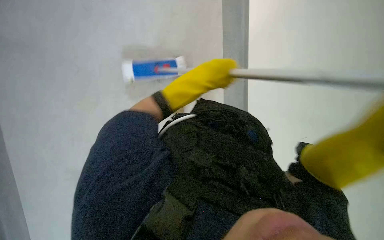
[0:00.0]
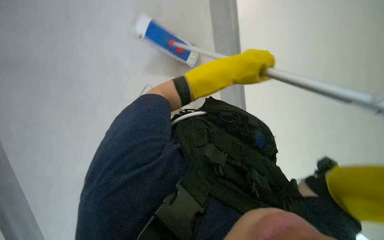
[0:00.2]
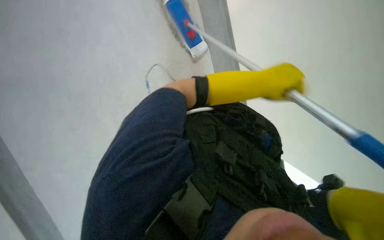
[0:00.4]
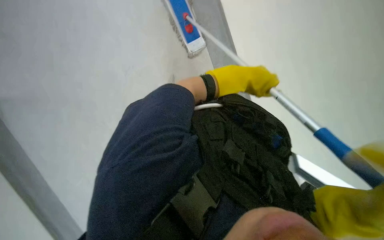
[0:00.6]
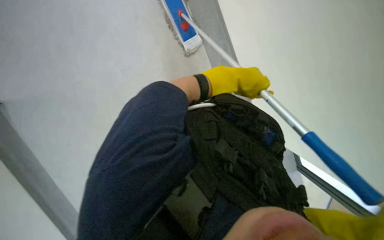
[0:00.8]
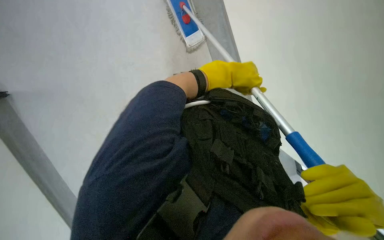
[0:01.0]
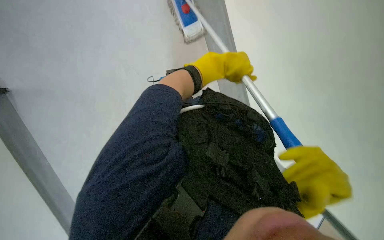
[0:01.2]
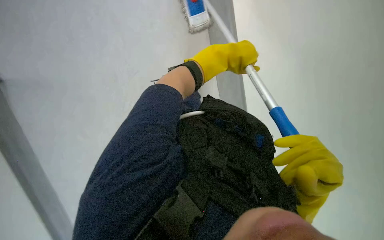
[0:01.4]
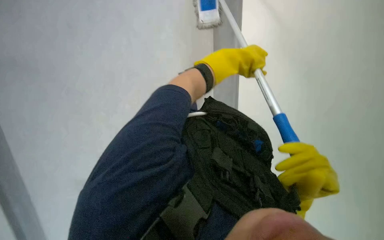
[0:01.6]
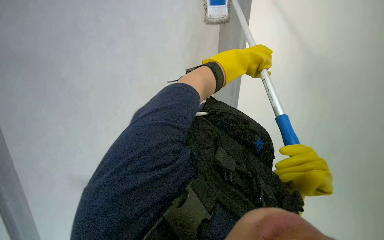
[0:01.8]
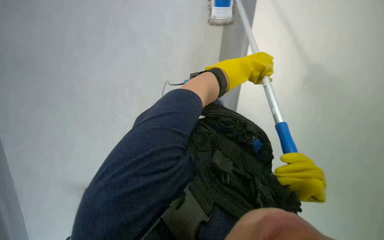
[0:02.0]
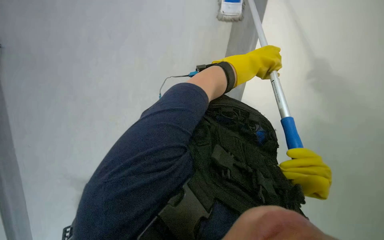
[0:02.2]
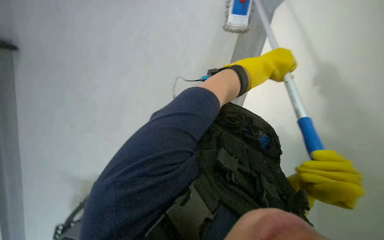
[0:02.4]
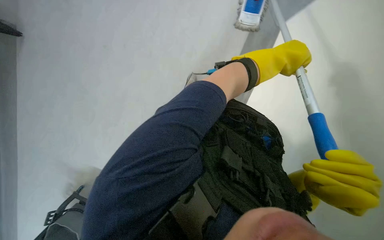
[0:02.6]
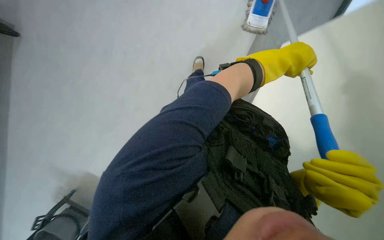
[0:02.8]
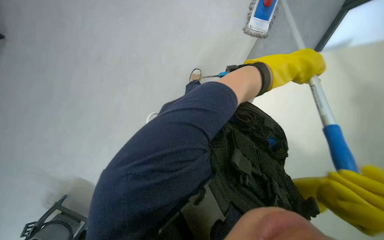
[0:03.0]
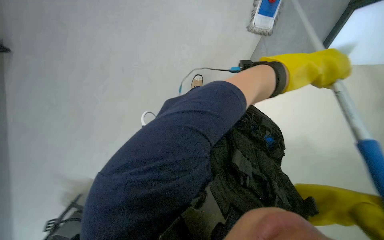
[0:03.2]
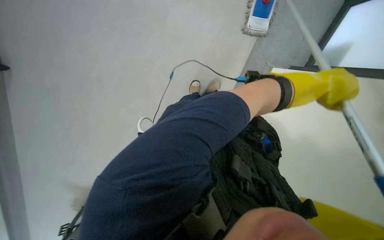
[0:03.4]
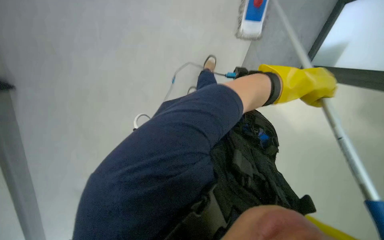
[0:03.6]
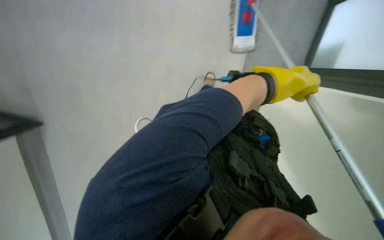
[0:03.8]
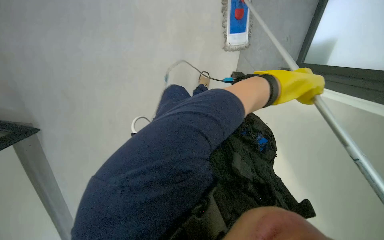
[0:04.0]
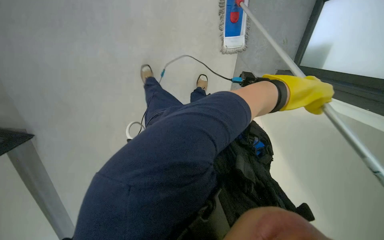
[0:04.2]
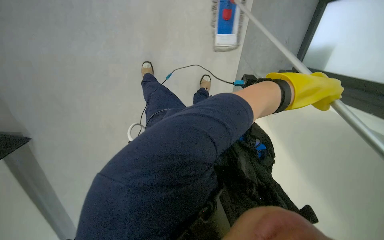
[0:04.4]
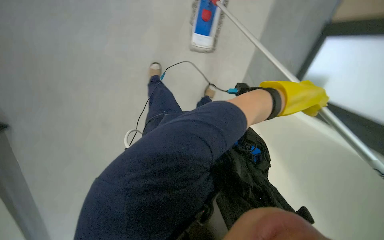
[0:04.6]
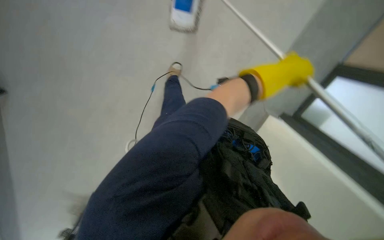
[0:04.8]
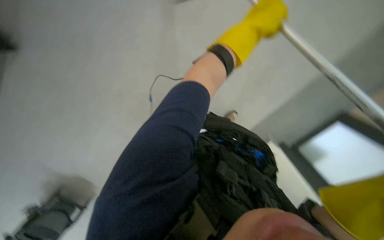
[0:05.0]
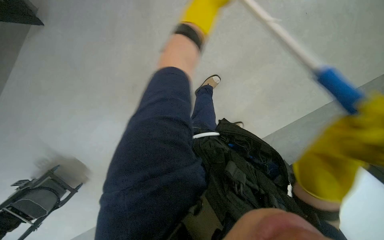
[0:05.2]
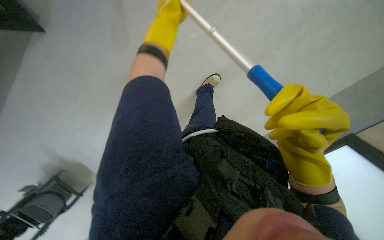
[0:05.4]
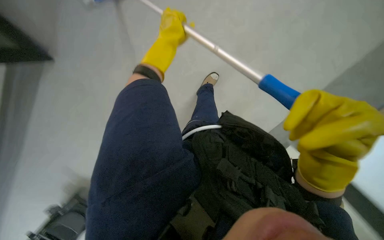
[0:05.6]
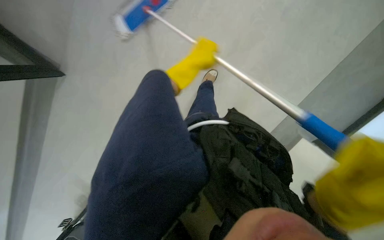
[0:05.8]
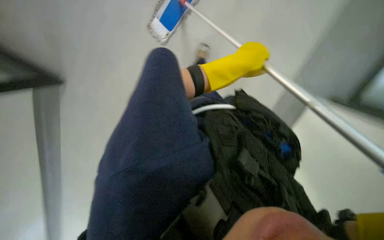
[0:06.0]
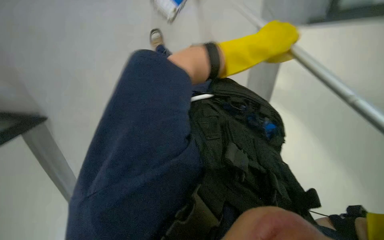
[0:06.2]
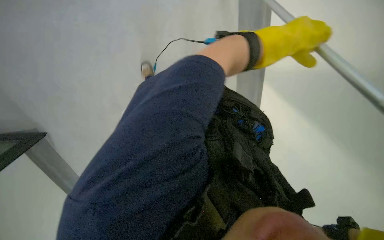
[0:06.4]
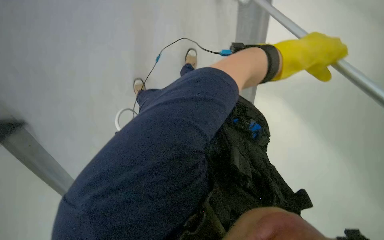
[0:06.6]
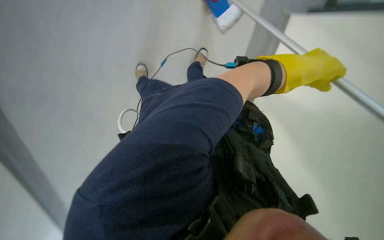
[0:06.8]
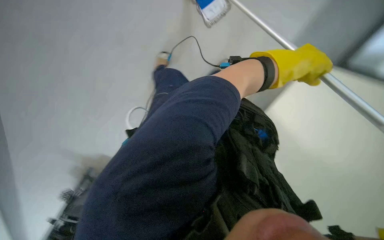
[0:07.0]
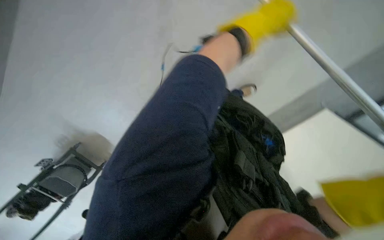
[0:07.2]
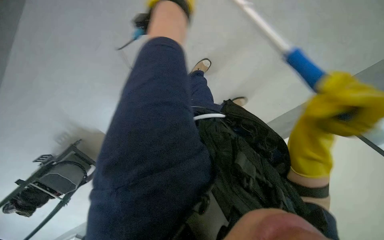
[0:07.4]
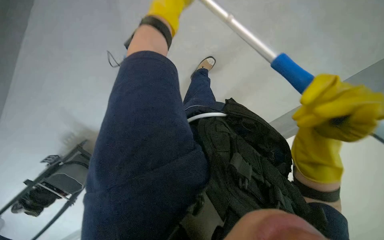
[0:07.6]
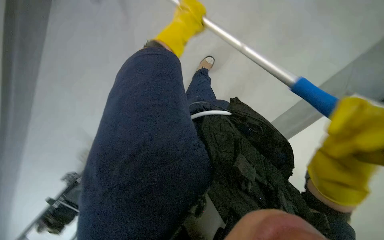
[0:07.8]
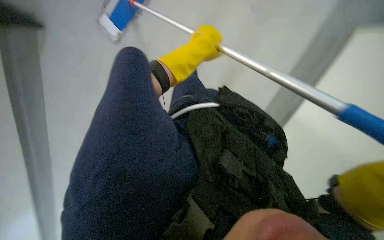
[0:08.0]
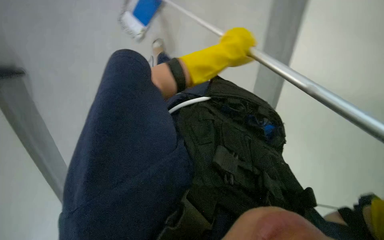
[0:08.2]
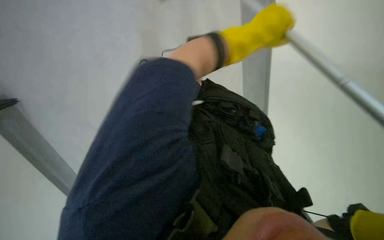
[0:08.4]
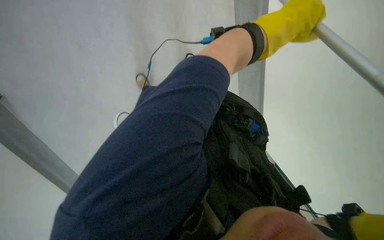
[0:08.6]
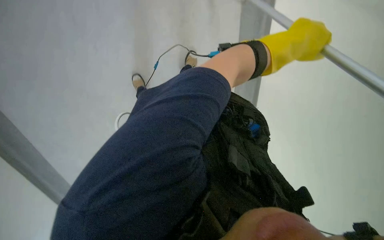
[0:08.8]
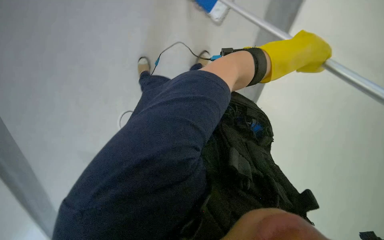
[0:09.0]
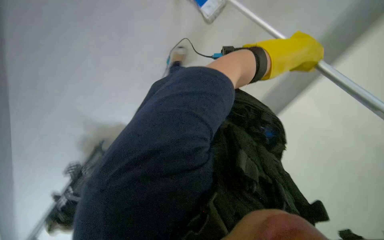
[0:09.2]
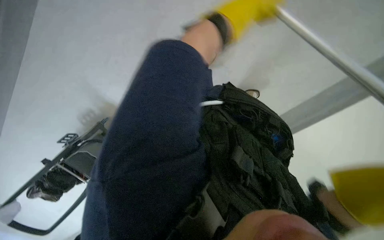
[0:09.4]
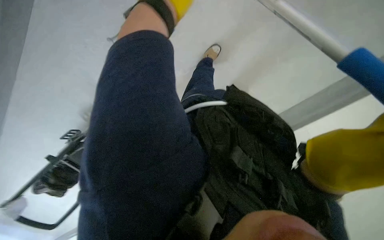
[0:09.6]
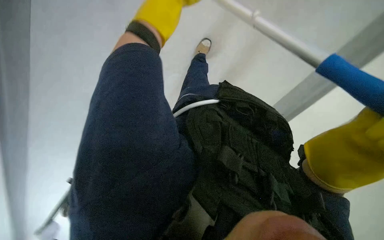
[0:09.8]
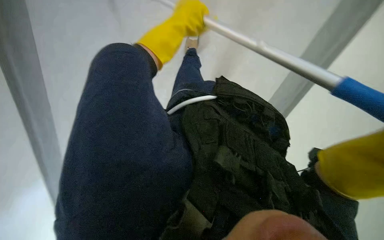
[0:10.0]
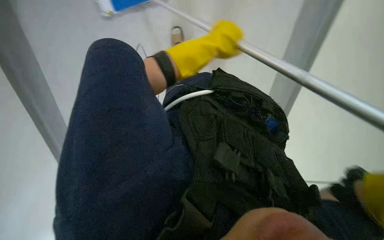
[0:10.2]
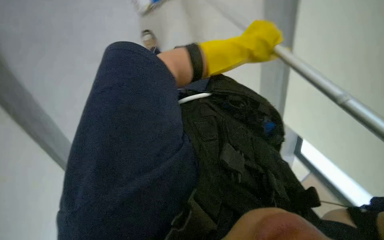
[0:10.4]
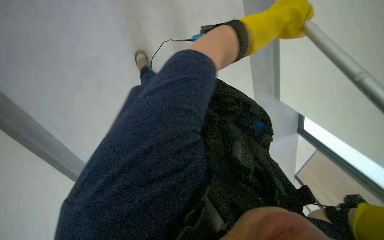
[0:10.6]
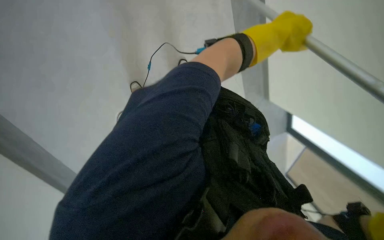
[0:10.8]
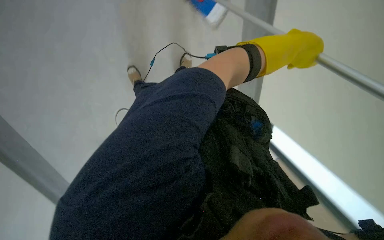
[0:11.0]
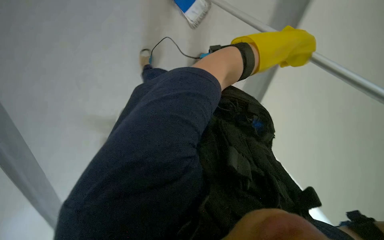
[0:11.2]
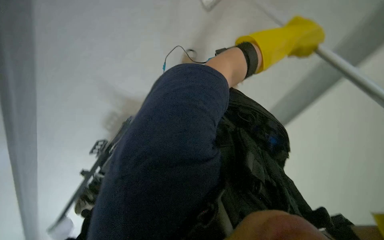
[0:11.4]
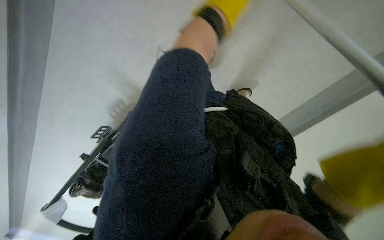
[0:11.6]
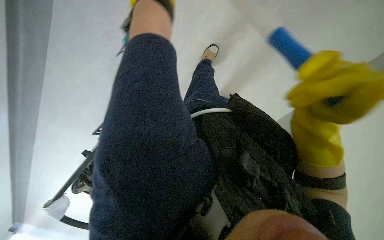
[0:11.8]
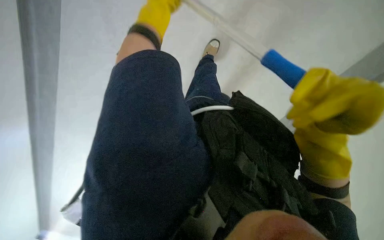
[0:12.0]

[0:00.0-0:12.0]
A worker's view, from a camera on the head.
Job: mopping floor.
The whole recording: Mopping floor. The worker mops the floor with a long-handled mop.
0:00.0 to 0:01.6: The camera pitches downward, by roughly 15 degrees. The left hand goes roughly 25 cm farther from the camera.
0:01.6 to 0:03.0: The left hand is displaced to the right by approximately 10 cm.
0:03.0 to 0:04.4: The left hand travels nearer to the camera by roughly 10 cm.

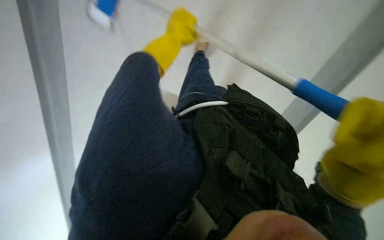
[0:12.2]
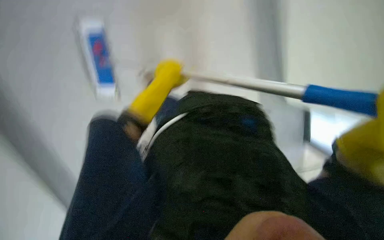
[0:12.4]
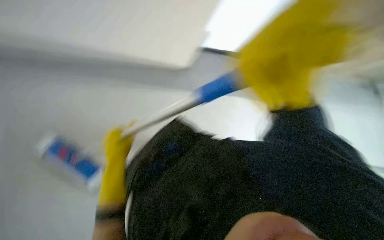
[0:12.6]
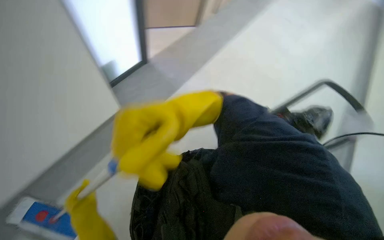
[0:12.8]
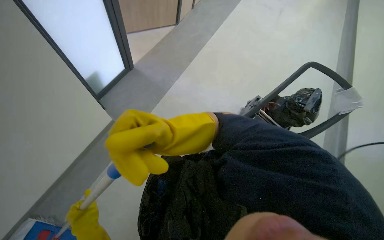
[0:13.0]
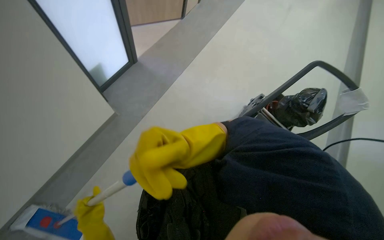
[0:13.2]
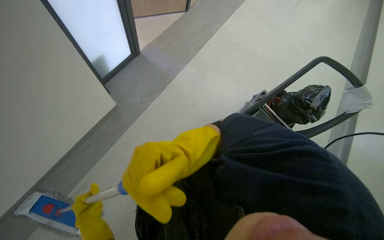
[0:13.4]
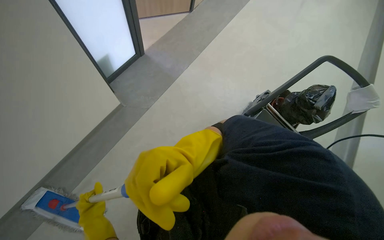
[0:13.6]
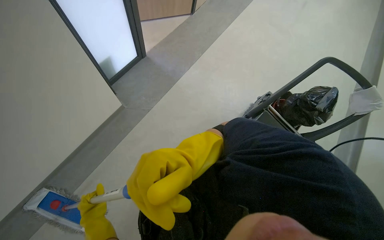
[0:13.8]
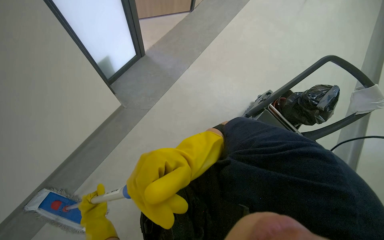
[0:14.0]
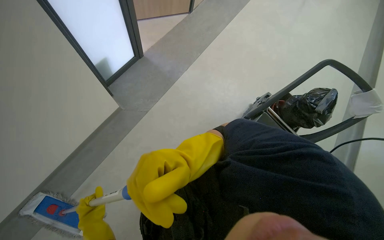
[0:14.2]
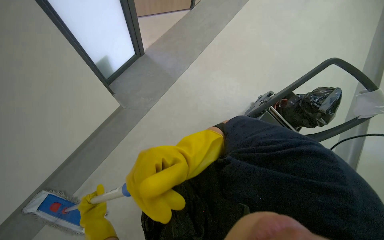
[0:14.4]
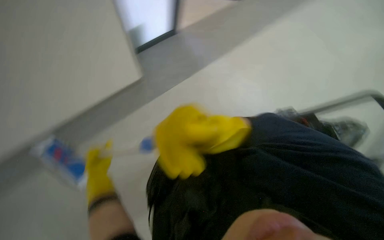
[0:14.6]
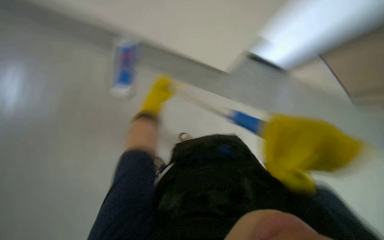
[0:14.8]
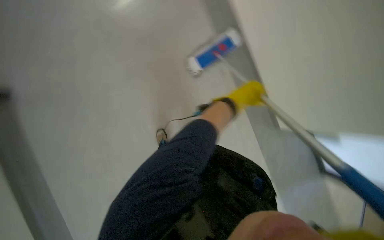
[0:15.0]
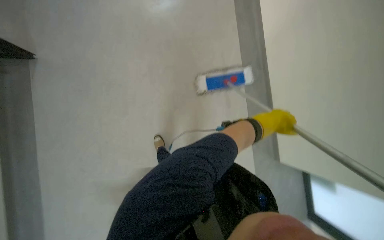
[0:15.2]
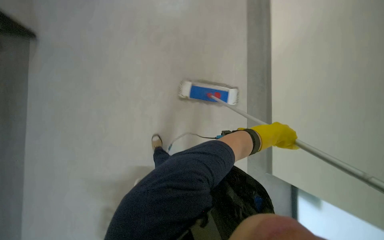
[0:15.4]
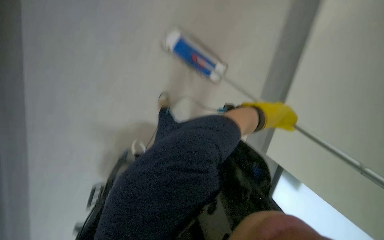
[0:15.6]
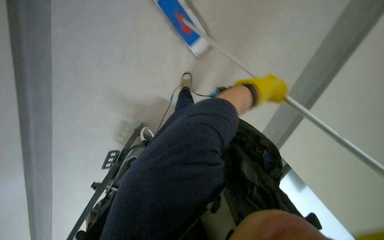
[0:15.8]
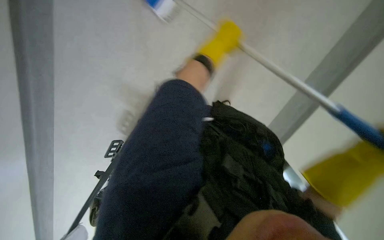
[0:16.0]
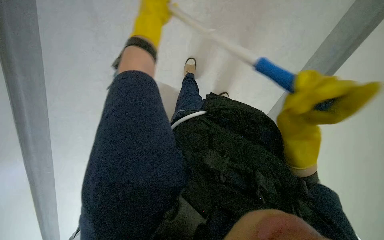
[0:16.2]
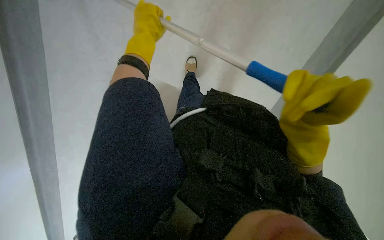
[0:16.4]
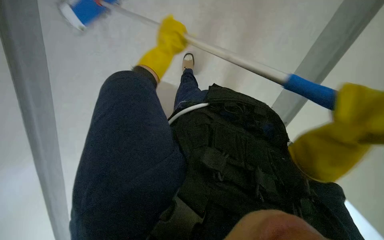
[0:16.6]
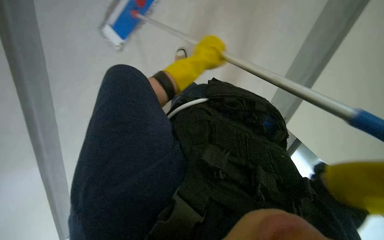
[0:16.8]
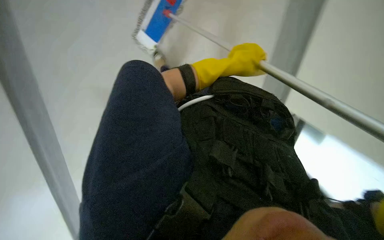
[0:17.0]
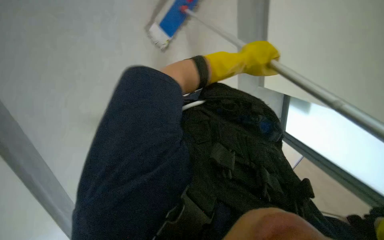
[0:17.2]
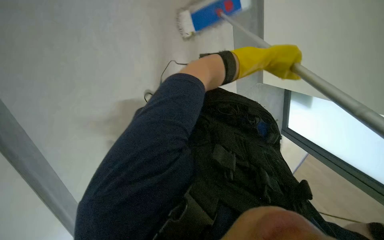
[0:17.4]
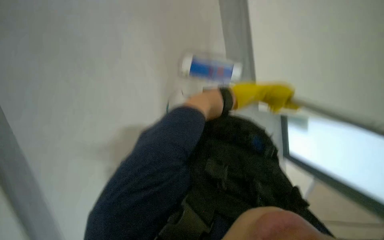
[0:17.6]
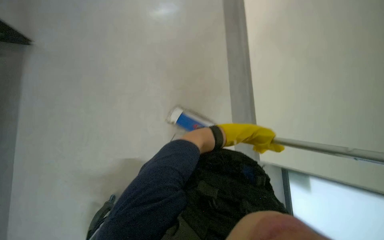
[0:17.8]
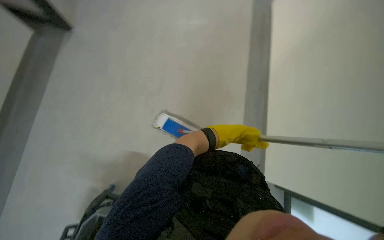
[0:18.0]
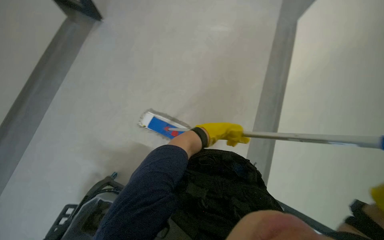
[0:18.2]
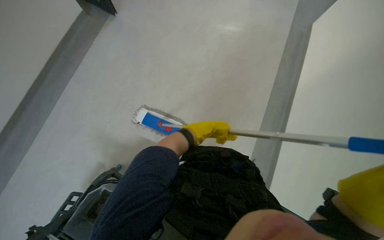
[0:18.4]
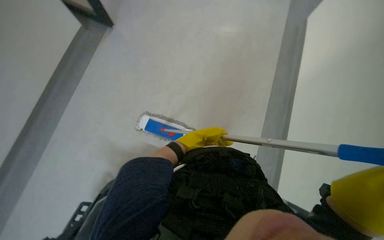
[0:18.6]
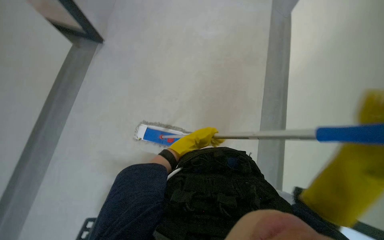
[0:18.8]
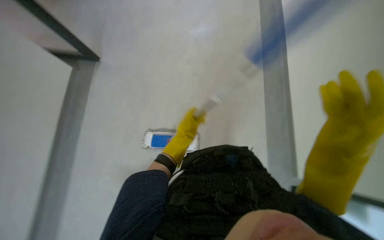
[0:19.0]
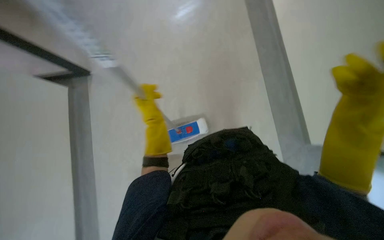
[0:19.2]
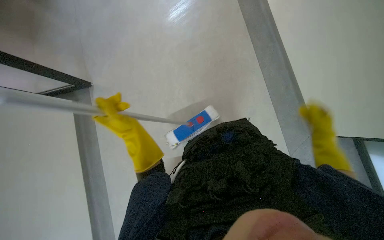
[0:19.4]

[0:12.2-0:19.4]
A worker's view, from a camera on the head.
Job: mopping floor.
The whole recording: Mopping floor. The worker mops the floor with a long-handled mop.
0:15.0 to 0:16.6: The left hand goes roughly 30 cm to the left.
0:16.6 to 0:18.0: The view tips upward by some 15 degrees. The left hand moves to the right, roughly 20 cm.
0:18.0 to 0:19.4: The scene turns approximately 40 degrees counterclockwise in the picture.
